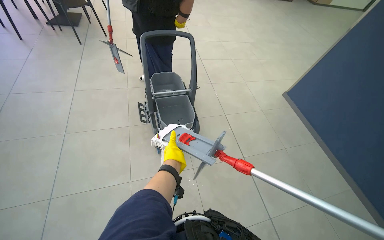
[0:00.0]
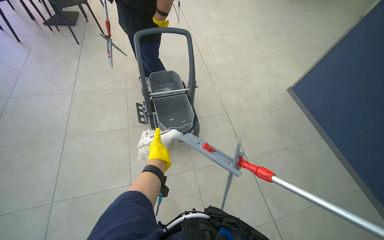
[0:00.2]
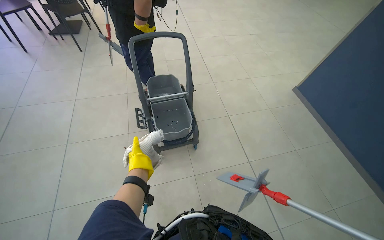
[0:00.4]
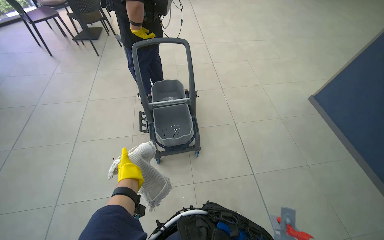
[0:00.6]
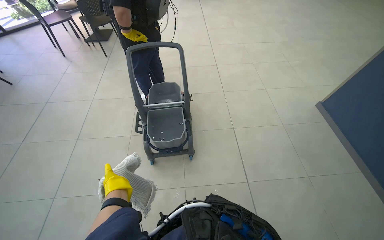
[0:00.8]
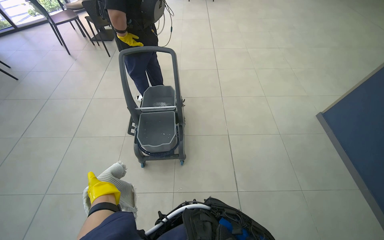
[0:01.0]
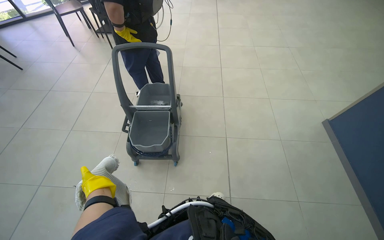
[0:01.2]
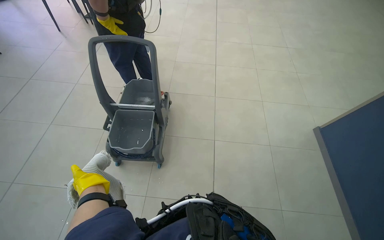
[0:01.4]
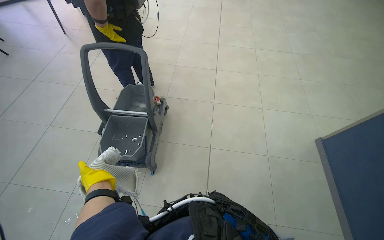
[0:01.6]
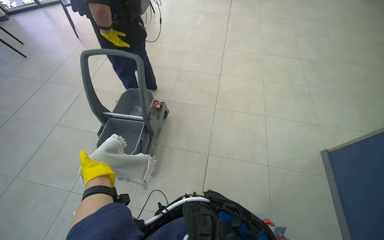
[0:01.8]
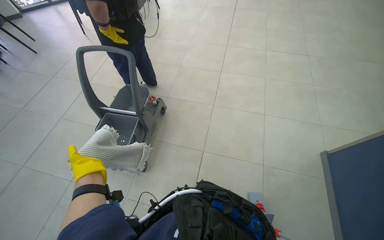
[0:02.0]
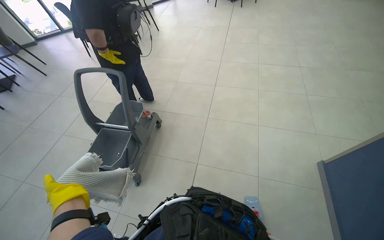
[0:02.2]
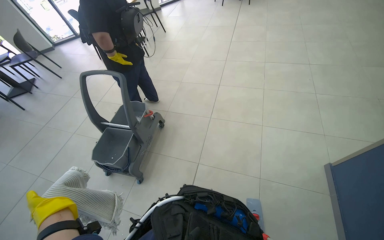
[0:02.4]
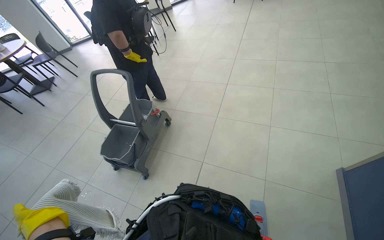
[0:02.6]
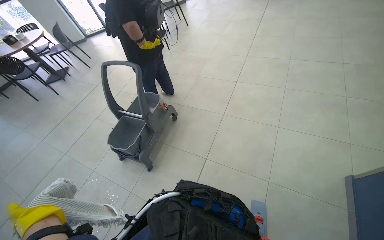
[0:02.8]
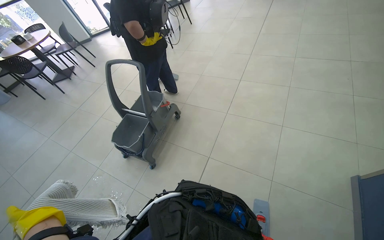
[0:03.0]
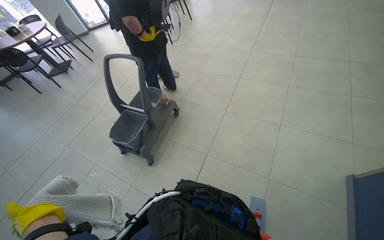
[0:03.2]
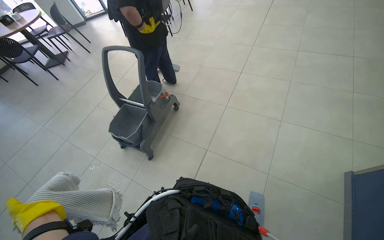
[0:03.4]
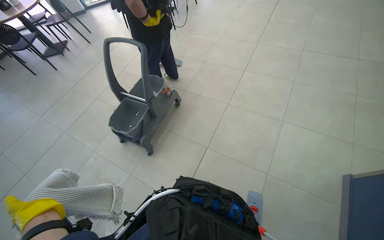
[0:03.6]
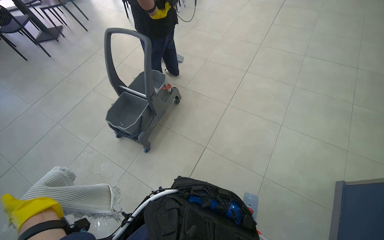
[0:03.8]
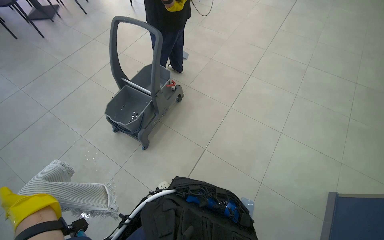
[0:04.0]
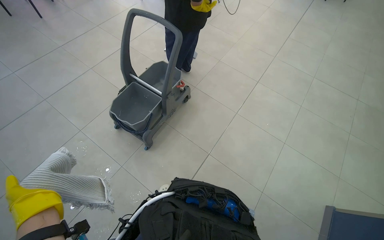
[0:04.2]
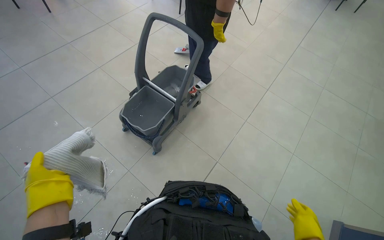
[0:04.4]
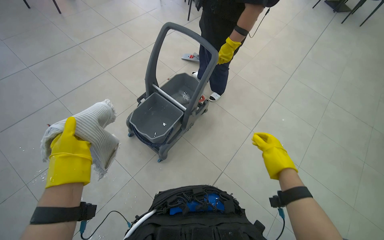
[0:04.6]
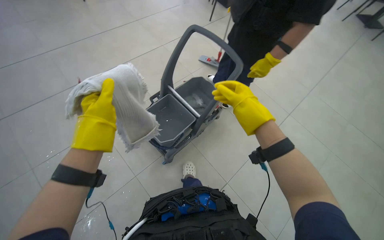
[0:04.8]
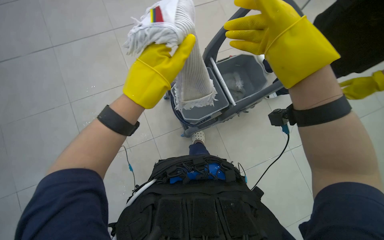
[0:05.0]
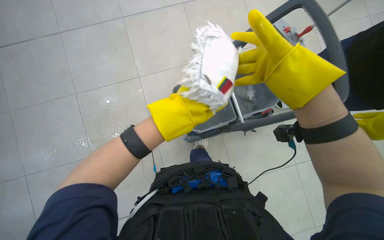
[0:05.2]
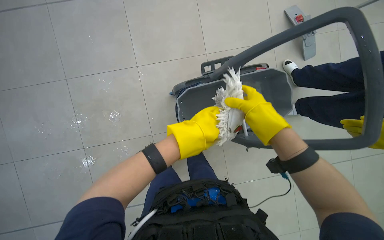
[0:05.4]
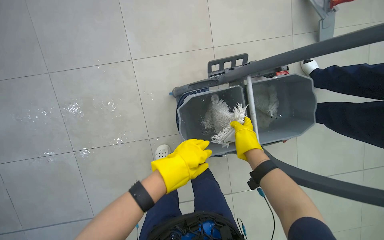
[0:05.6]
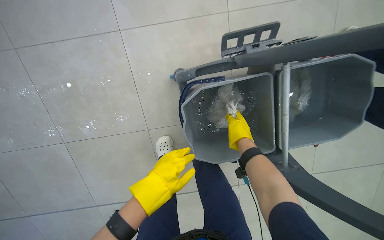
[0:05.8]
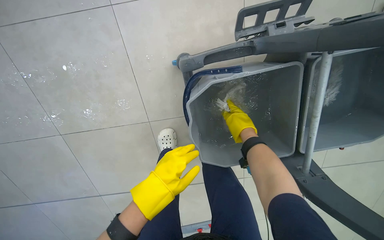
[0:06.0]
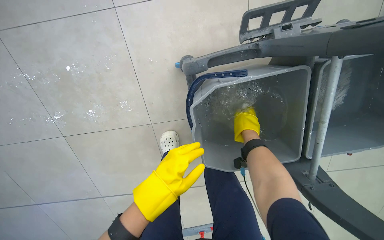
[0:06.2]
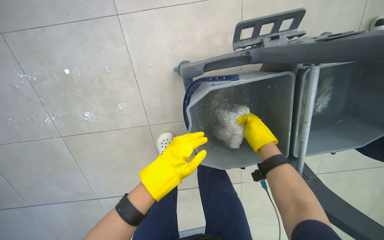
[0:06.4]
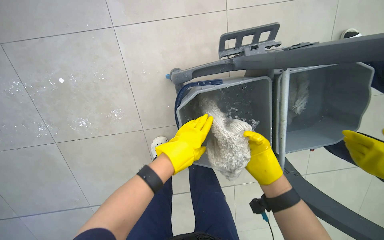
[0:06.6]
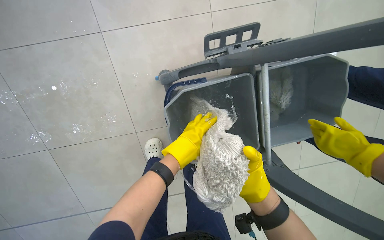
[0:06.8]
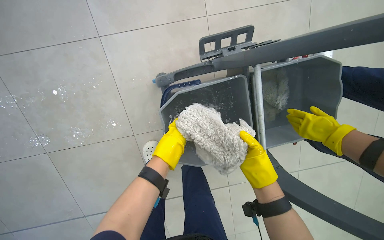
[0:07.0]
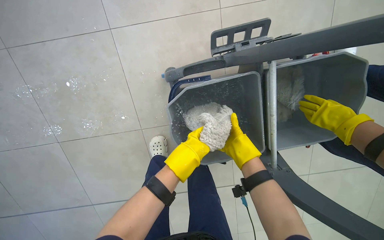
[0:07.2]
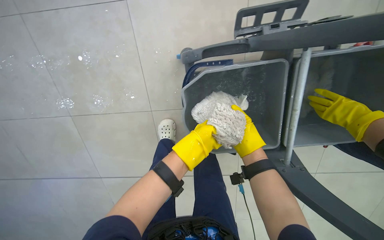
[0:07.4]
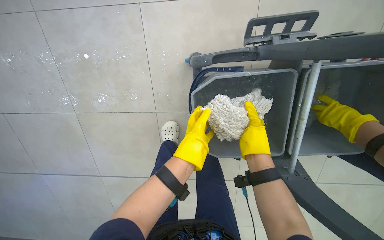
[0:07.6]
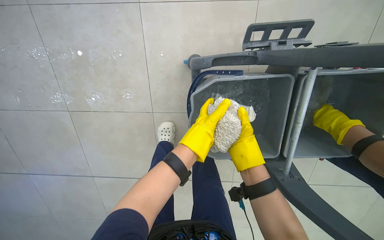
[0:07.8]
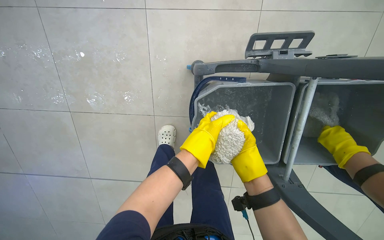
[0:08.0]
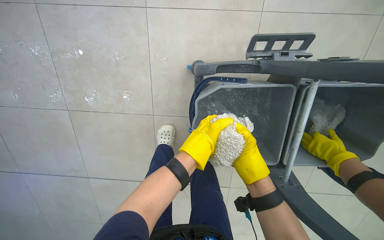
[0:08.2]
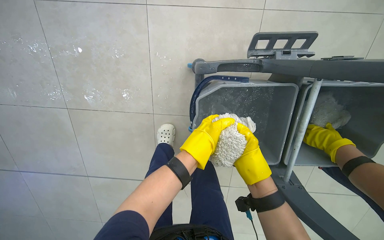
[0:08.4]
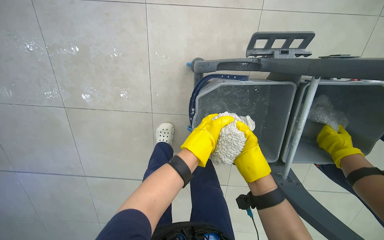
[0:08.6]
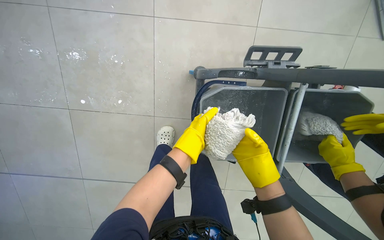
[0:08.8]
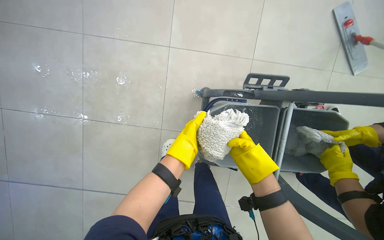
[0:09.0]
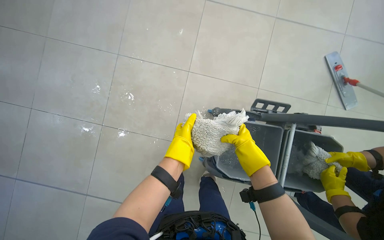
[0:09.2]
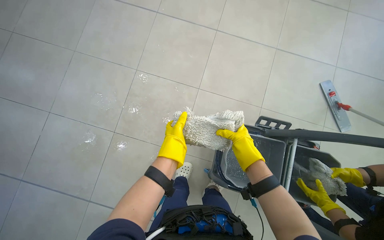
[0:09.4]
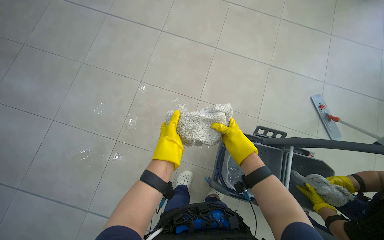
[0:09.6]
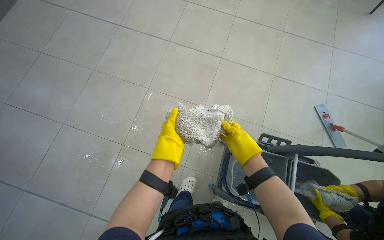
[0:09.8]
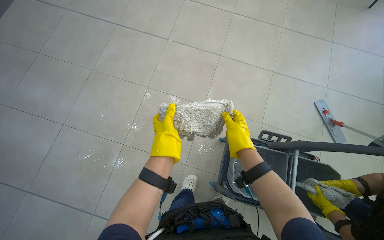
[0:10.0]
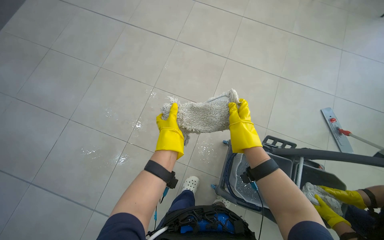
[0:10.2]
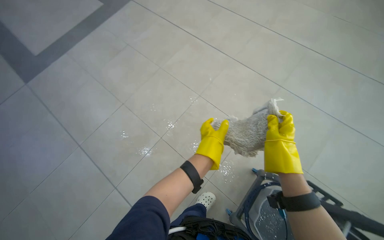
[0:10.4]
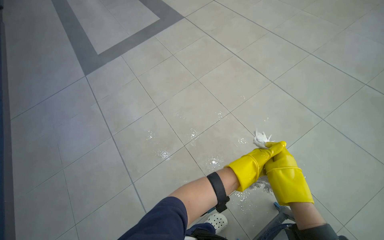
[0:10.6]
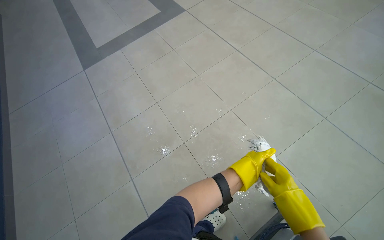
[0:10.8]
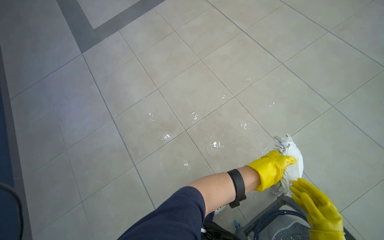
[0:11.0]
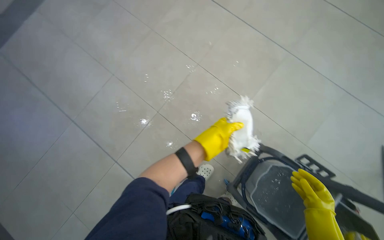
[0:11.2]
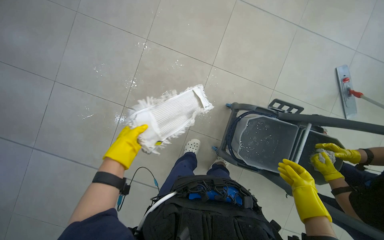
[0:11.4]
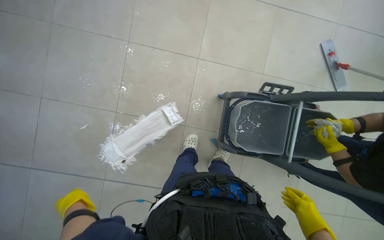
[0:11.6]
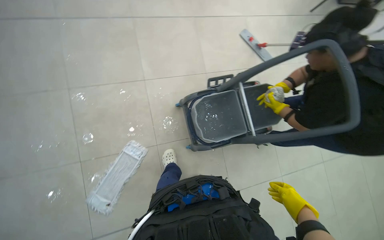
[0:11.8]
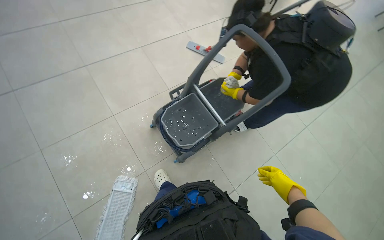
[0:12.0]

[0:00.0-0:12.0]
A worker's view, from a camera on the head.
Job: mopping floor.
The whole recording: Mopping floor. The worker mops the floor, including inside the elevator, and rinses the mop head in the bucket.
0:00.0 to 0:01.6: The wearer moves some 90 cm. The wearer looks approximately 25 degrees further to the left.
0:01.6 to 0:03.0: The wearer moves to the right, roughly 50 cm. The camera is aimed some 20 degrees further to the left.
0:03.0 to 0:04.4: The camera travels to the left, approximately 50 cm.
0:04.4 to 0:06.0: The left hand is displaced farther from the camera and to the right by approximately 25 cm.
0:06.0 to 0:07.6: The left hand heads to the right, covering roughly 10 cm. The right hand reaches some 15 cm down the picture, then returns.
0:07.6 to 0:09.0: The camera pitches upward, by roughly 15 degrees.
0:09.0 to 0:10.4: The wearer moves about 40 cm. The wearer looks about 35 degrees further to the left. The wearer looks roughly 30 degrees further upward.
0:10.4 to 0:12.0: The wearer's head swings some 80 degrees to the right. The view tips downward by some 15 degrees.

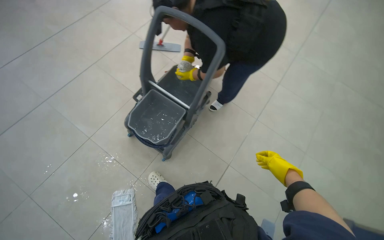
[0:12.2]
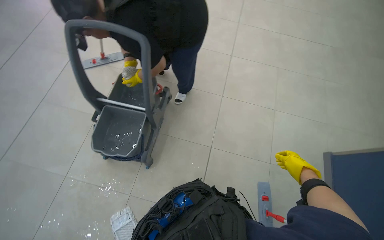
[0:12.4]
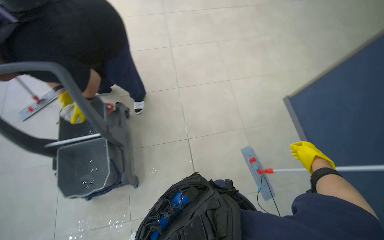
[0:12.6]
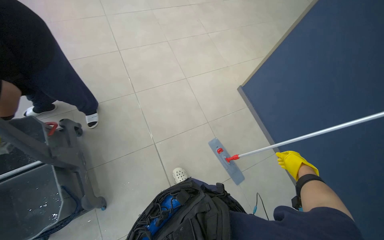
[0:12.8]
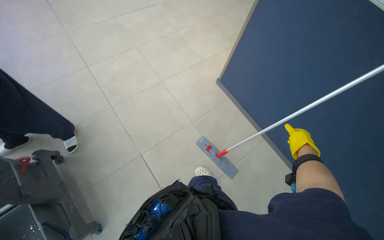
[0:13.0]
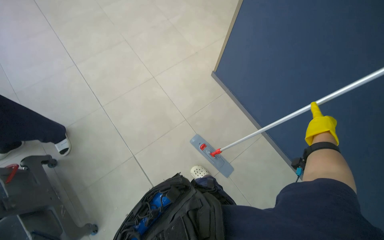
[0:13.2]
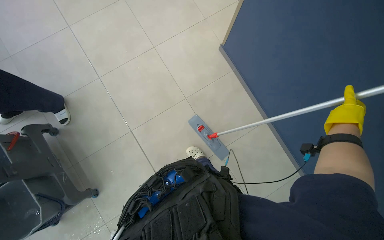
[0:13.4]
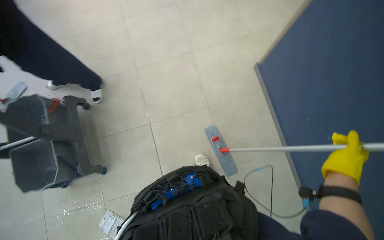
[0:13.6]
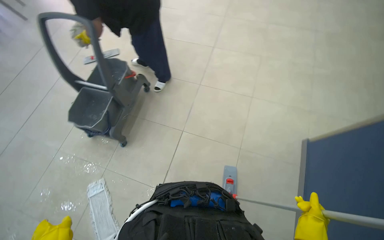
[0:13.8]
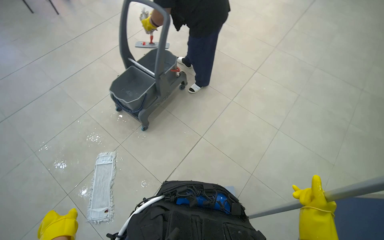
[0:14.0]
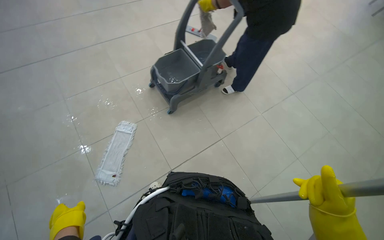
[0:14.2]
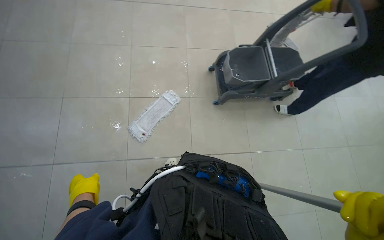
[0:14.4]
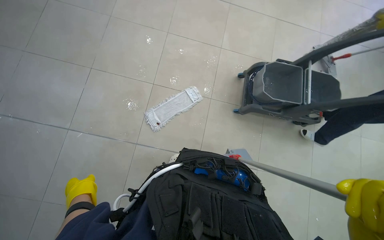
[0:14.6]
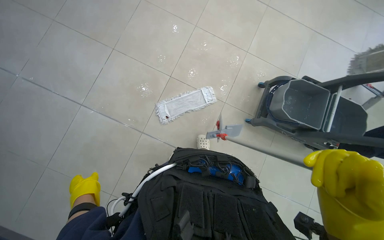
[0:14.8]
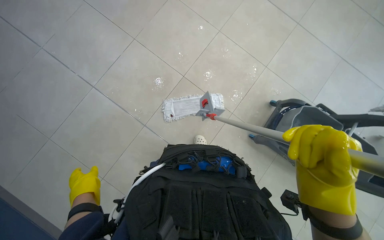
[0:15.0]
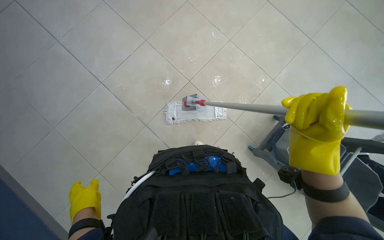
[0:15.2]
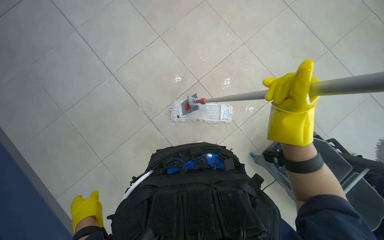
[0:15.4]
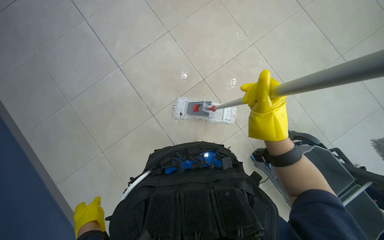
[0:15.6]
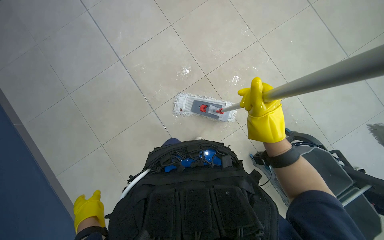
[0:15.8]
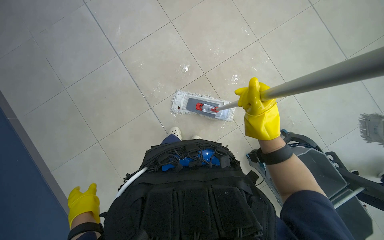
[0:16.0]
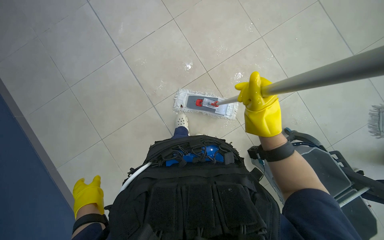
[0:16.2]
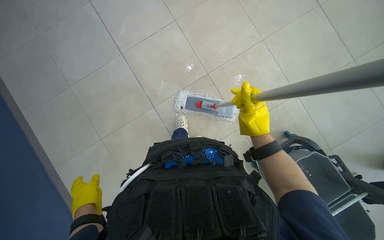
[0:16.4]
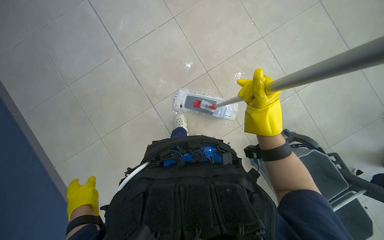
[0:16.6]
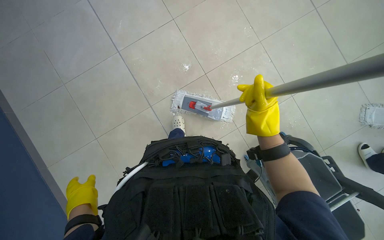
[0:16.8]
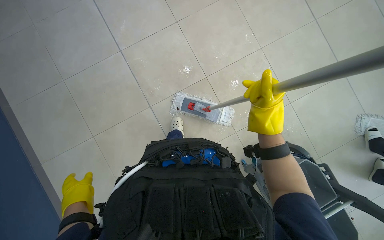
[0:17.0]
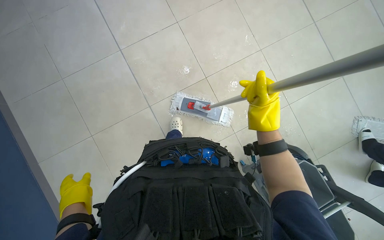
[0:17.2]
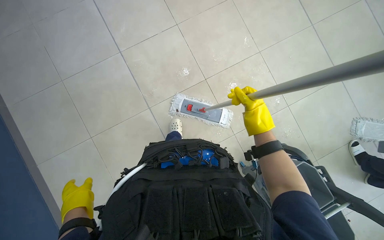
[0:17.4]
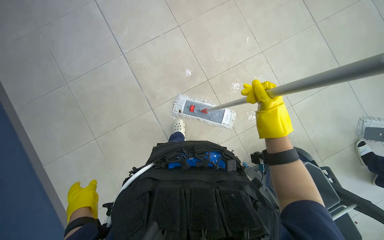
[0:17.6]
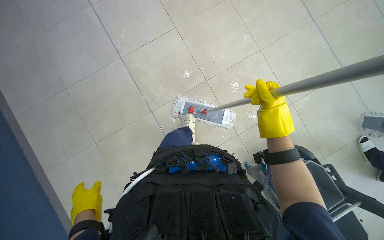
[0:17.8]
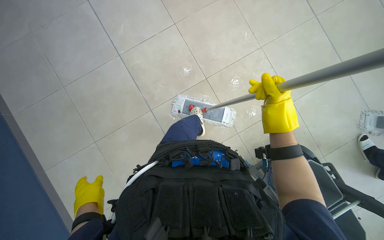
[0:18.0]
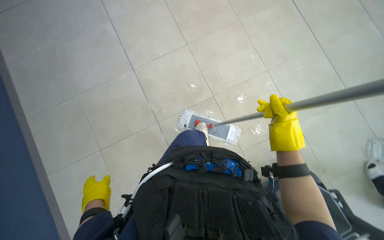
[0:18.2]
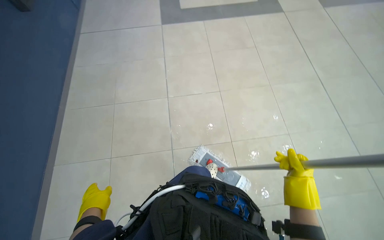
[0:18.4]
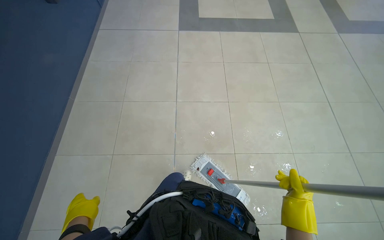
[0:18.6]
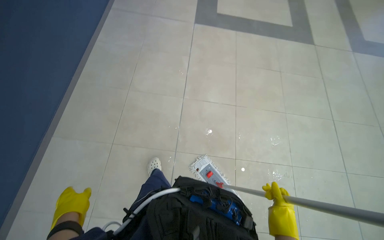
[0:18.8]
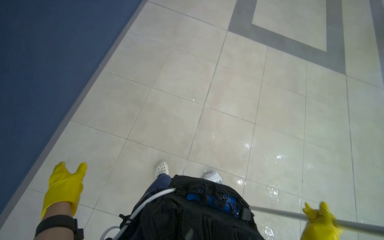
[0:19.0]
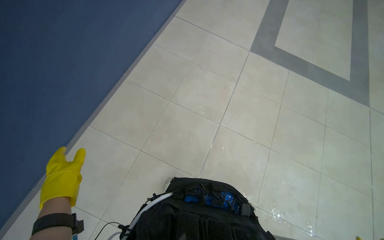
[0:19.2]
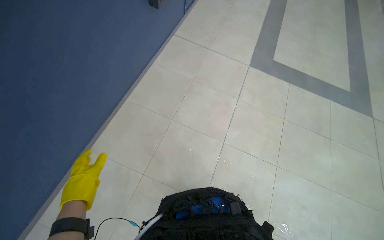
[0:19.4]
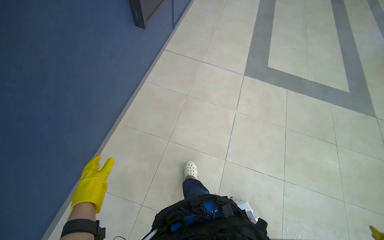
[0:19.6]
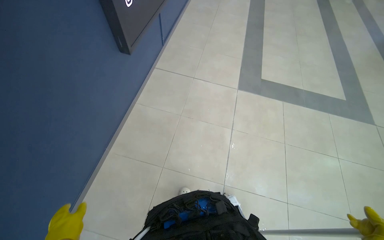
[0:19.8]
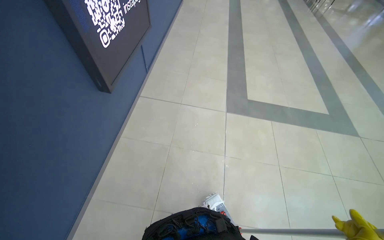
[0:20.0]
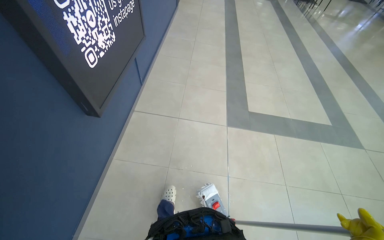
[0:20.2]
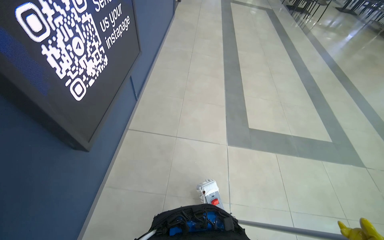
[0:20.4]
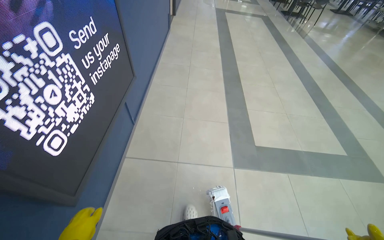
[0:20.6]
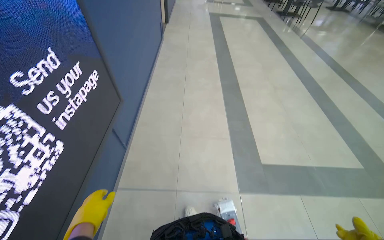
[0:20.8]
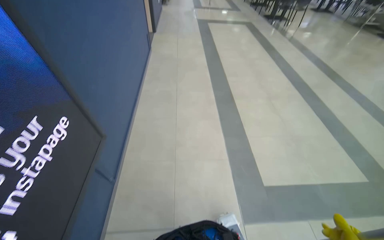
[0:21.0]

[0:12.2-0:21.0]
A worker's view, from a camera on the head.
Job: mopping floor.
The whole recording: Mopping floor. The worker mops the floor, including inside the elevator, and rinses the mop head in the bucket.
0:12.2 to 0:13.6: The wearer moves some 80 cm. The wearer's head swings some 55 degrees to the right. The view tilts roughly 15 degrees downward.
0:13.6 to 0:15.2: The camera travels about 80 cm. The head turns to the left by some 150 degrees.
0:15.2 to 0:16.6: The right hand travels farther from the camera by some 15 cm.
0:16.6 to 0:18.0: The hands work in one place, with small movements.
0:18.0 to 0:19.6: The head rotates approximately 50 degrees to the left. The camera pitches upward, by approximately 40 degrees.
0:19.6 to 0:21.0: The camera travels some 1.5 m.
